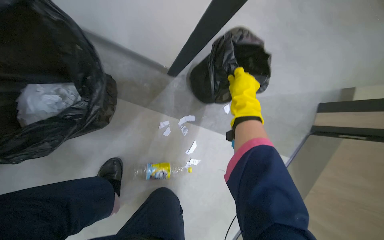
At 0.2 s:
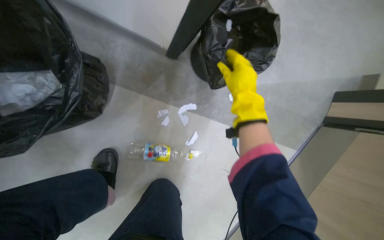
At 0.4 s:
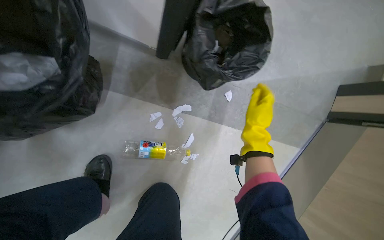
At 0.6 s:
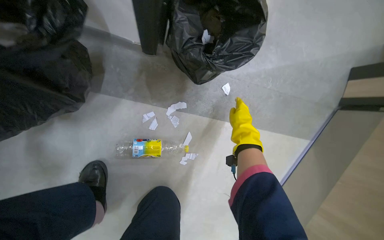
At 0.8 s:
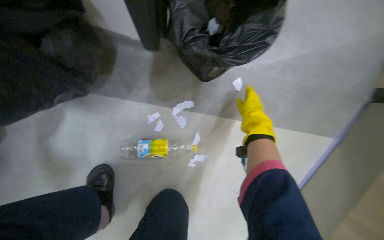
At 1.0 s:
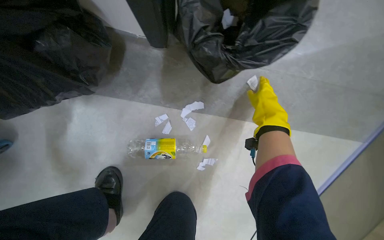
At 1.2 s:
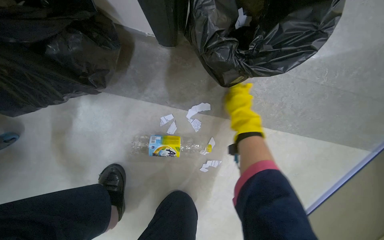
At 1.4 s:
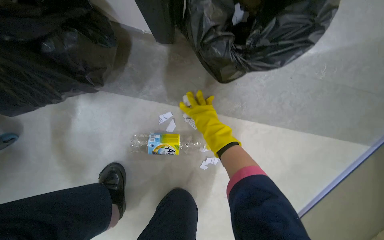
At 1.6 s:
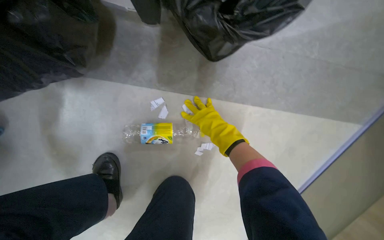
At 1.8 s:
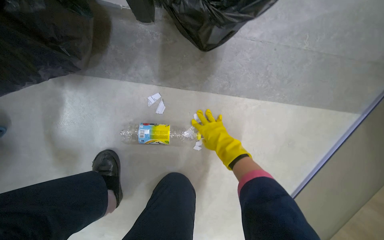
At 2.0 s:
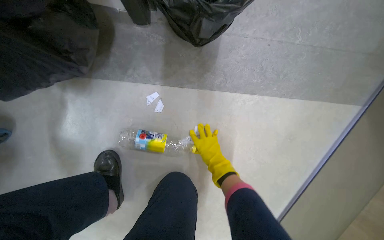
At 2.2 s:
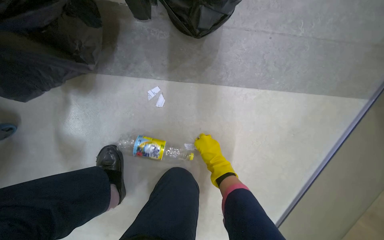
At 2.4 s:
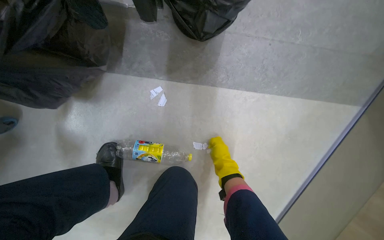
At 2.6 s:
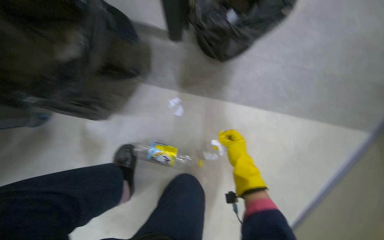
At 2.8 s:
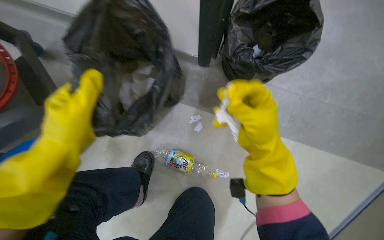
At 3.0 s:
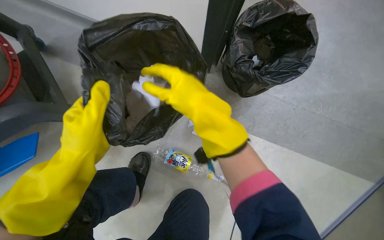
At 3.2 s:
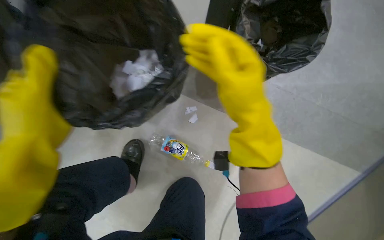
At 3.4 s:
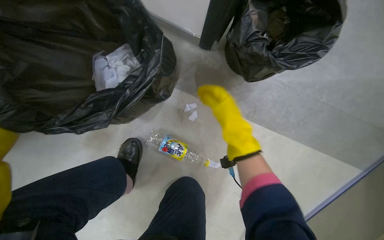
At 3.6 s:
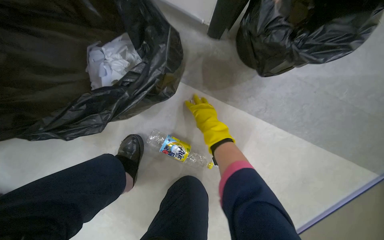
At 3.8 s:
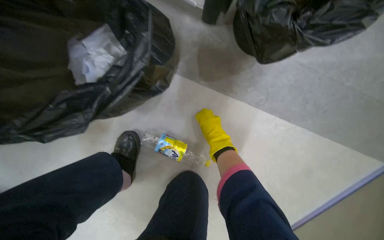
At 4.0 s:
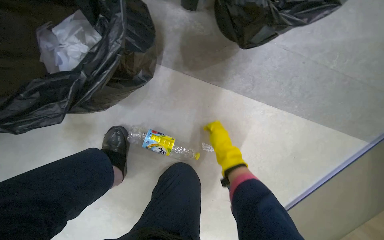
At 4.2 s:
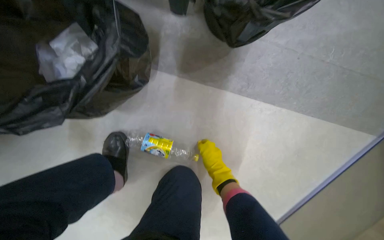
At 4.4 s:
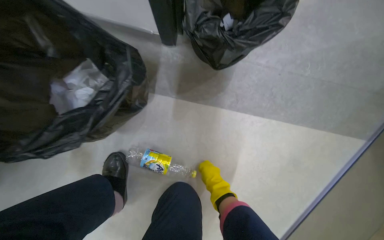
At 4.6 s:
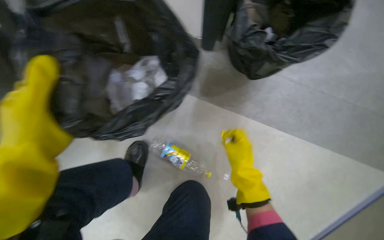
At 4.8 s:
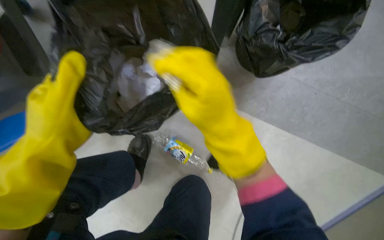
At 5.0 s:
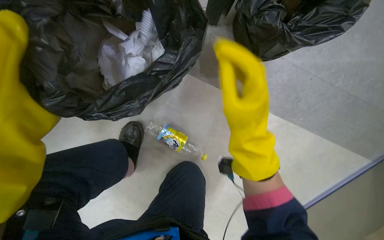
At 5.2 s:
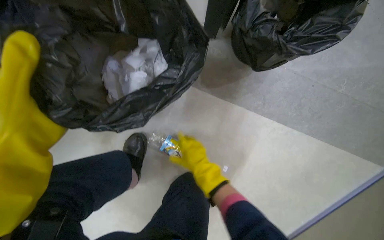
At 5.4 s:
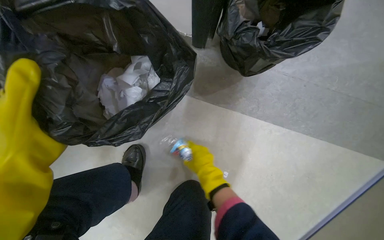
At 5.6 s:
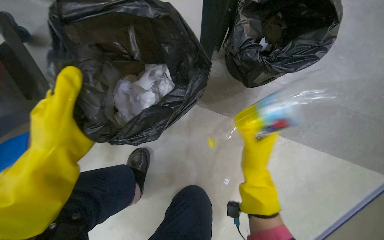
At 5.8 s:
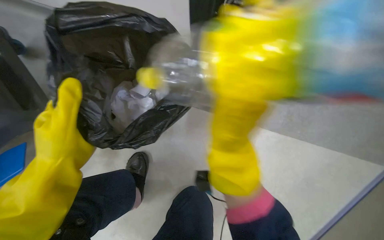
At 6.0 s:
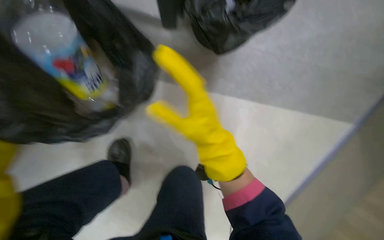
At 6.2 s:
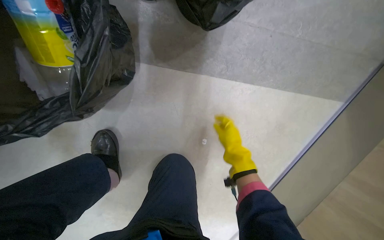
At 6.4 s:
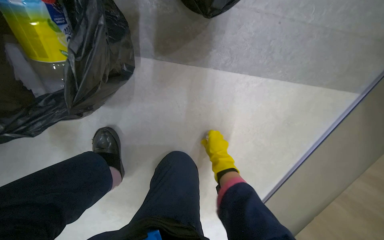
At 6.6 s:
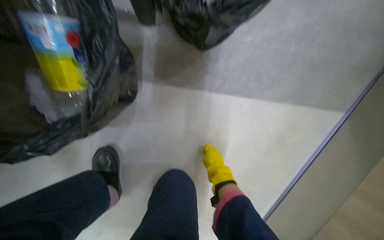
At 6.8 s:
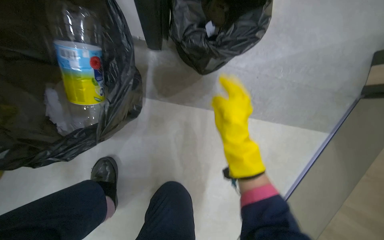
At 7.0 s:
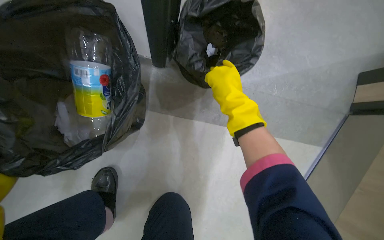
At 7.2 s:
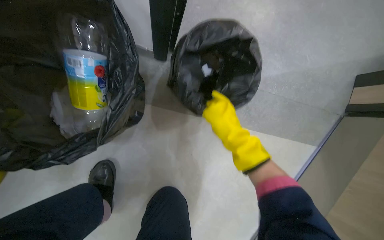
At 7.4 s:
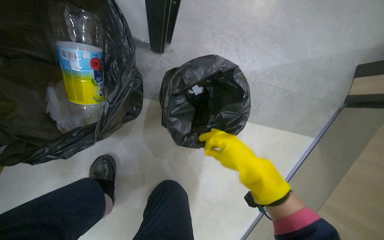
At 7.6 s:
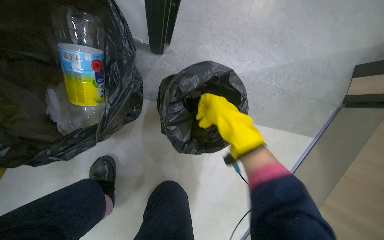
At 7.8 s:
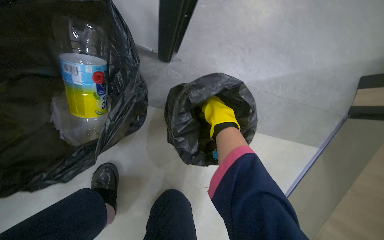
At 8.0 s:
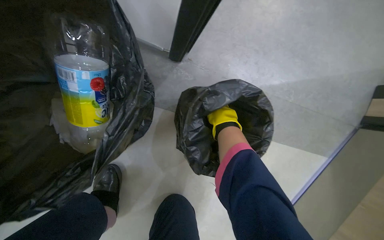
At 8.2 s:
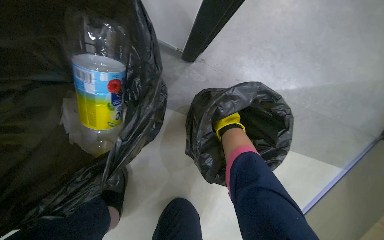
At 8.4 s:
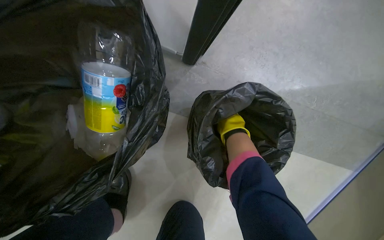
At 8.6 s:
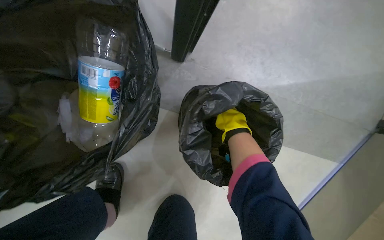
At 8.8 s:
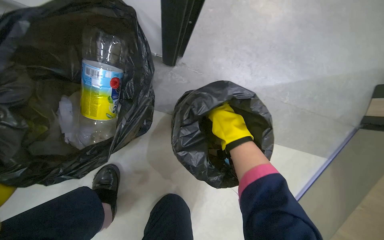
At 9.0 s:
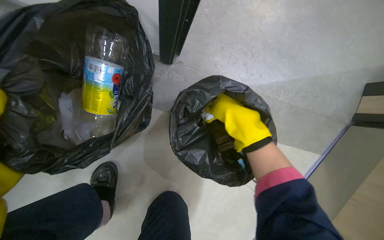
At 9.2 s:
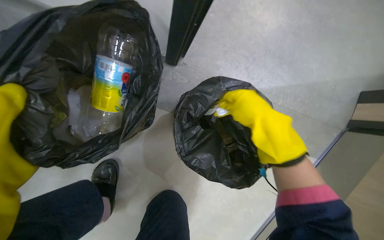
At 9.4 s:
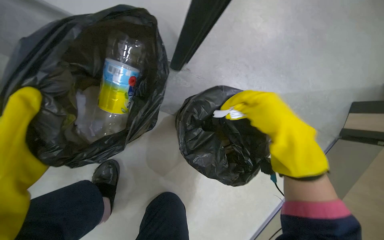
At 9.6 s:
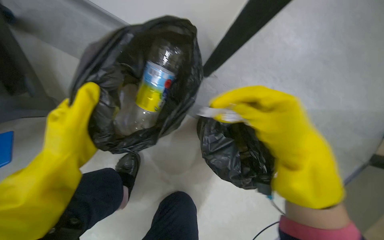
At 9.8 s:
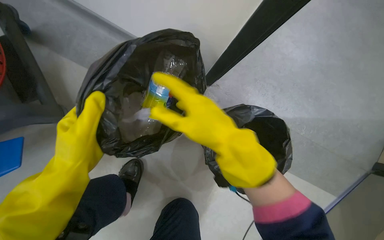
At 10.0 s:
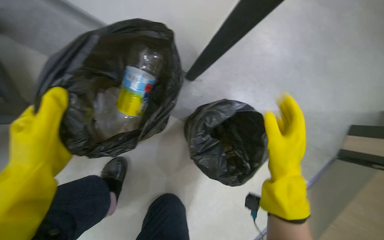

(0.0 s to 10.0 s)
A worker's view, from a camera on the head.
Job: managing trash.
The whole recording: Emptying trash and picking up litter. The worker empties trash from bins and picks up litter from the floor.
0.0 s - 1.4 s: The view swings roughly 15 degrees to the left. The view tilts some 10 degrees downward. The right hand goes approximately 10 cm down the picture.
1.4 s - 2.8 s: The view tilts some 15 degrees upward. The right hand heads nearer to the camera, covering roughly 25 cm.
2.8 s - 4.2 s: The view tilts some 15 degrees downward. The right hand is displaced farther from the camera and down the picture by roughly 30 cm.
4.2 s - 5.8 s: The right hand goes nearer and farther, roughly 25 cm each way, reversing 2 times.
8.6 s - 10.0 s: The right hand goes some 20 cm nearer to the camera and to the right.

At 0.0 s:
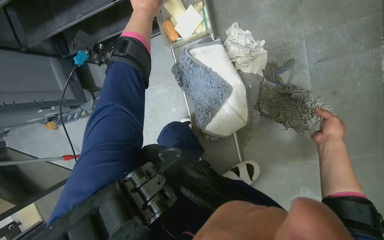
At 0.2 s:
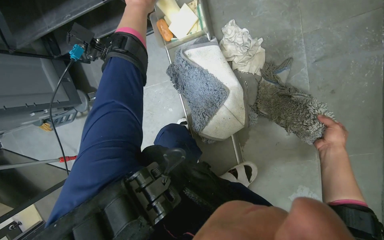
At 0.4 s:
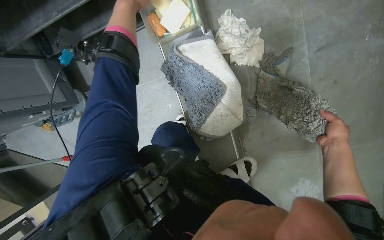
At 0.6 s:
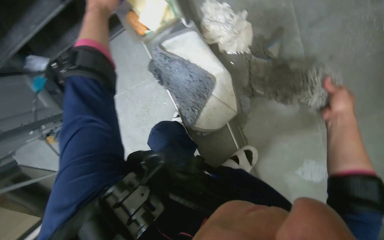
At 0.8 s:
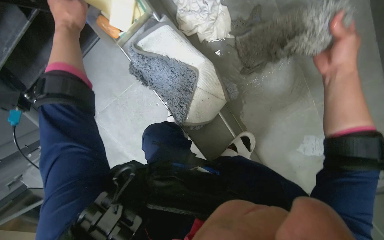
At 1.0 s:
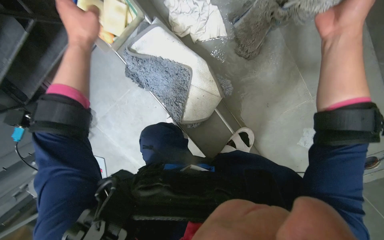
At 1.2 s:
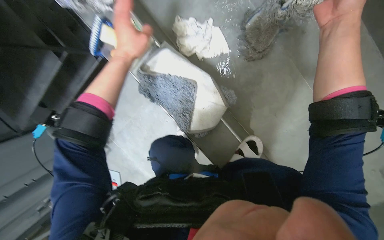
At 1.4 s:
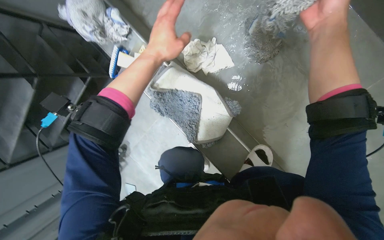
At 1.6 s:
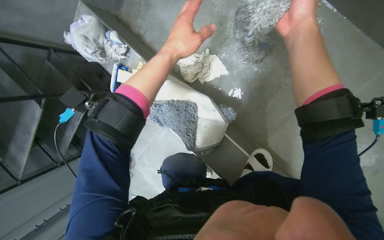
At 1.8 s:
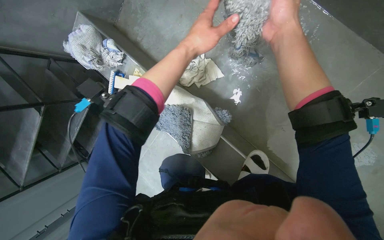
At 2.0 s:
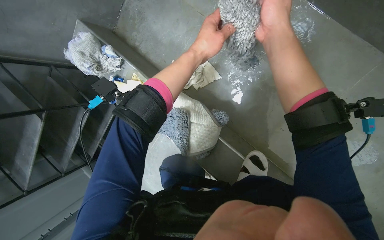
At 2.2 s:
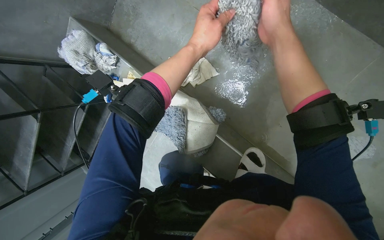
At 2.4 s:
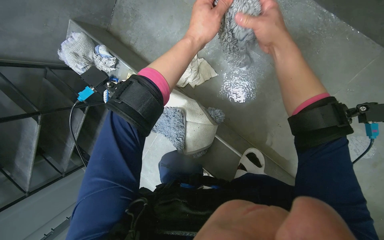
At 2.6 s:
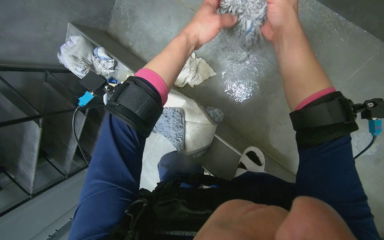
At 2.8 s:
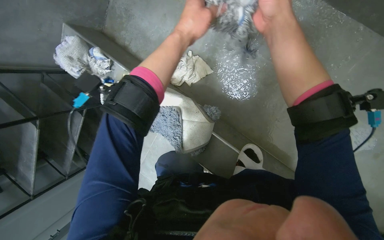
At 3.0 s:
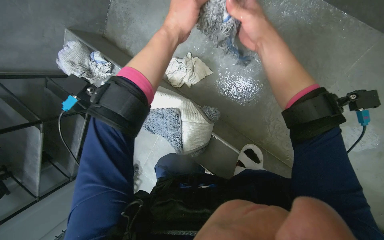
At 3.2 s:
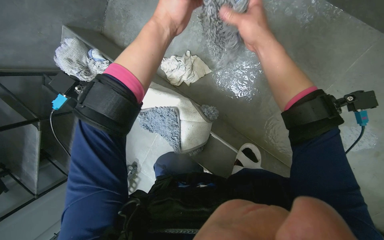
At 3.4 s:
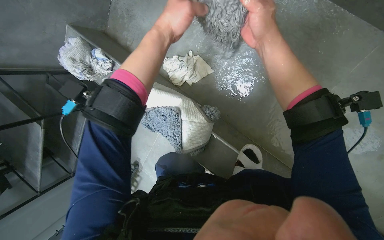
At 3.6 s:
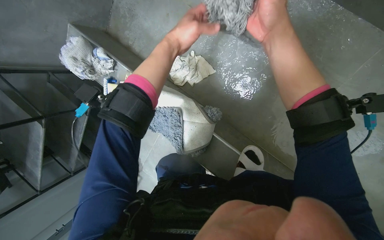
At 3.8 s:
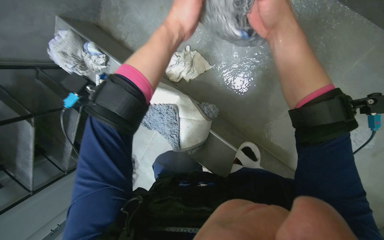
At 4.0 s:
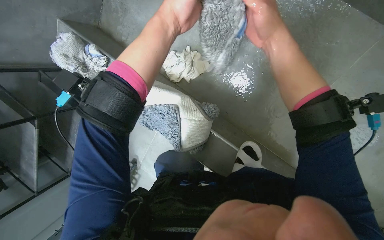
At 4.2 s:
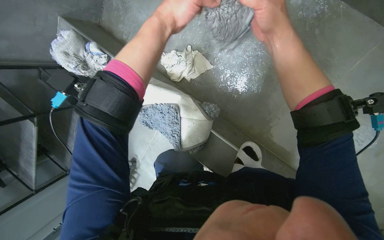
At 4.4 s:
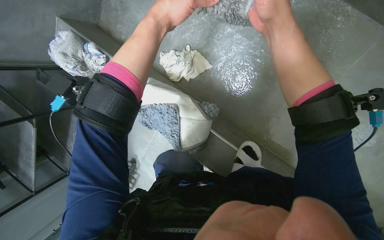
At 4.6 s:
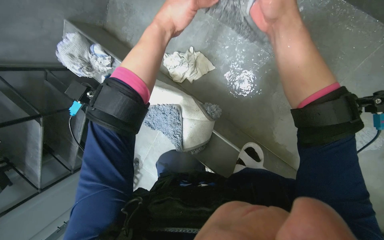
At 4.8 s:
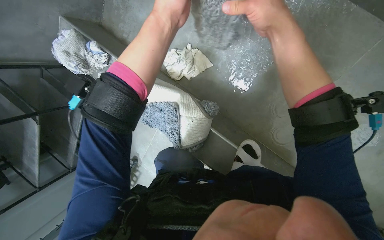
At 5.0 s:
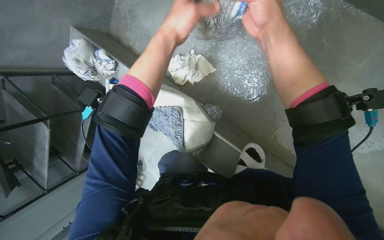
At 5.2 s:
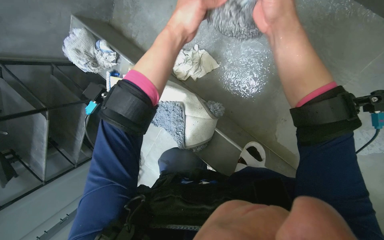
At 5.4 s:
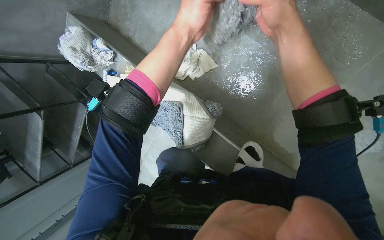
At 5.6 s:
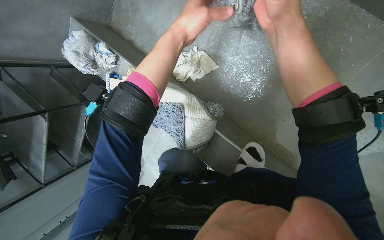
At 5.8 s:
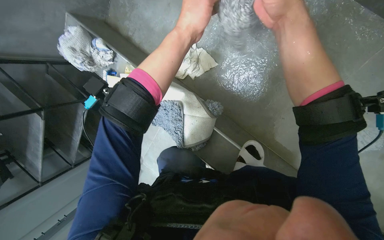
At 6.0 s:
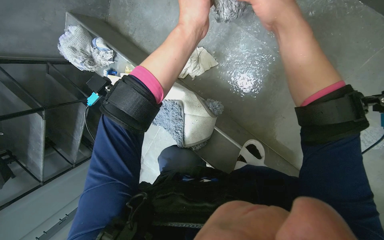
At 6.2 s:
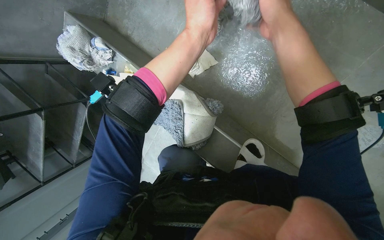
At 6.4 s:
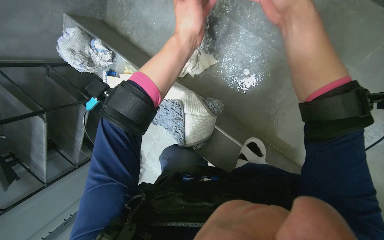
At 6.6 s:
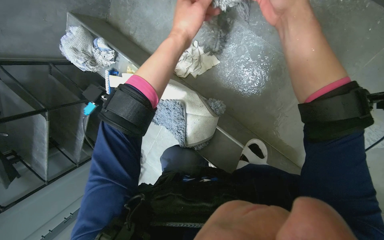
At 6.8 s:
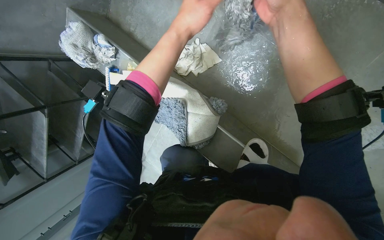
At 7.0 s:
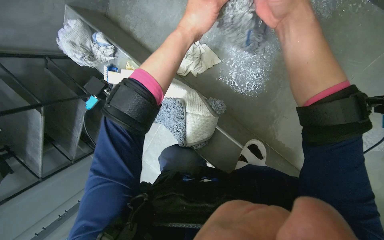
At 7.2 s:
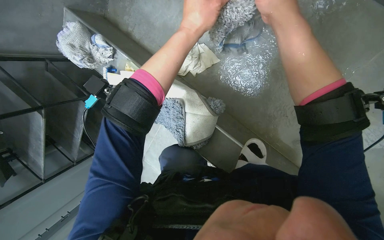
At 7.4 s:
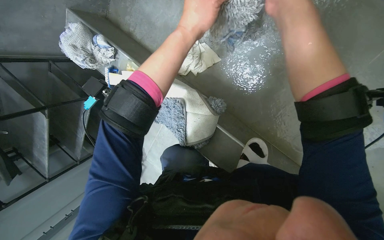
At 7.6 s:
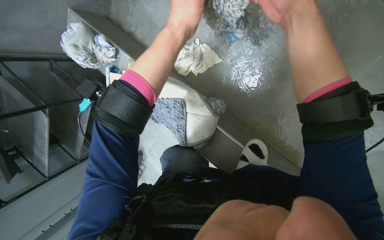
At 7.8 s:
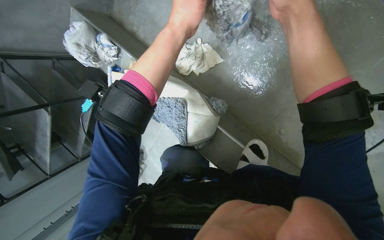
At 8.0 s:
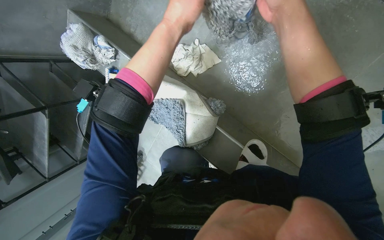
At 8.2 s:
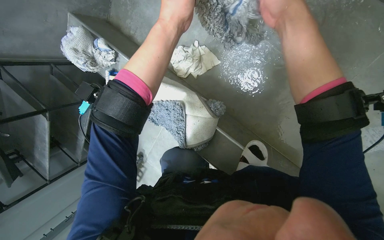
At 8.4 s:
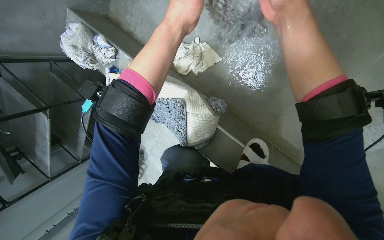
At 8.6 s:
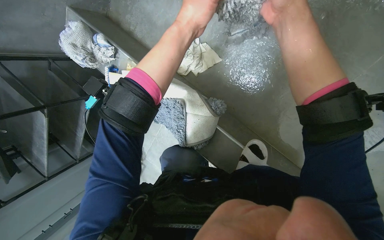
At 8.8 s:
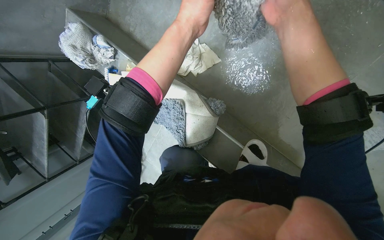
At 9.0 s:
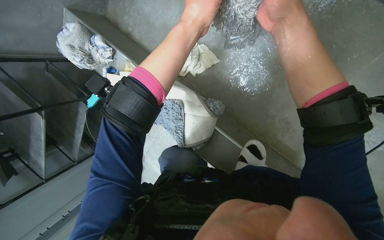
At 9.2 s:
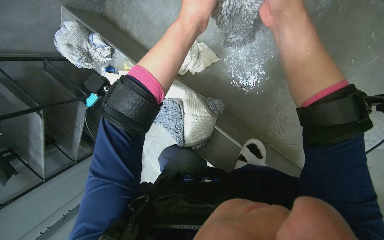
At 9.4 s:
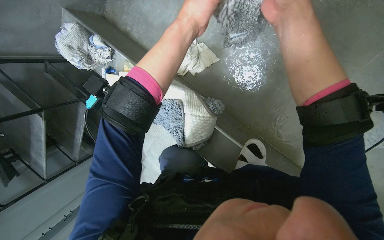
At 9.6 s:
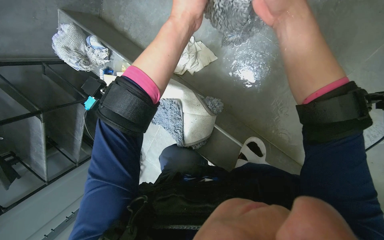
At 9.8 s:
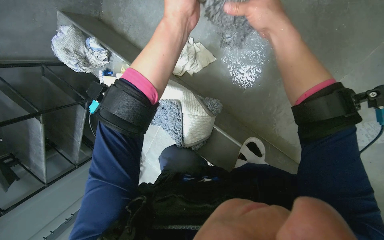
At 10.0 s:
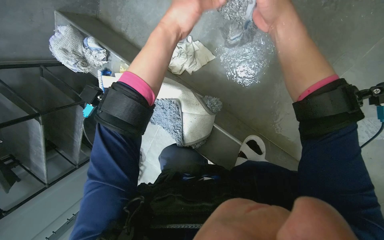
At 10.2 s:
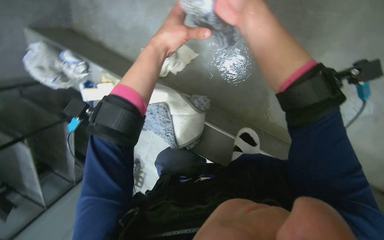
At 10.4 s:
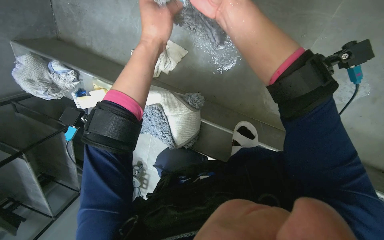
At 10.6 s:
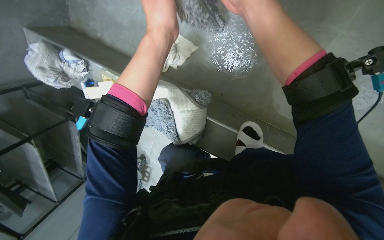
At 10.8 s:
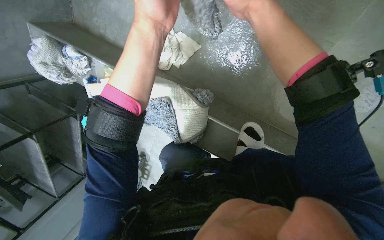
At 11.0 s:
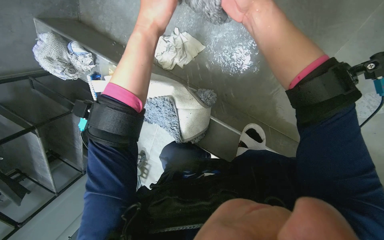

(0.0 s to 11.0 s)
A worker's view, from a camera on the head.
Job: preparing cleaning supplies.
The whole recording: Wringing cleaning cloths. The worker wrings out wet cleaning cloths and a mop head by hand.
0.0 s - 1.6 s: The view swings about 15 degrees to the left. Everything in view rotates approximately 30 degrees counterclockwise. The right hand travels nearer to the camera and up the picture by approximately 20 cm.
3.2 s - 9.4 s: The hands make small movements and keep their place.
